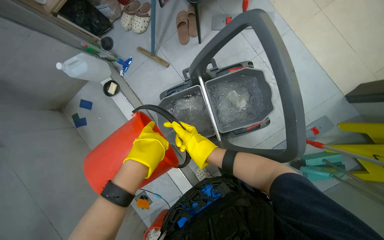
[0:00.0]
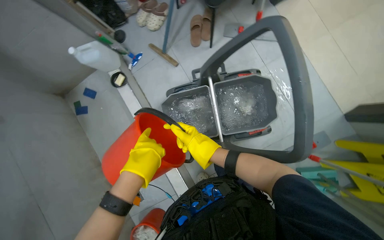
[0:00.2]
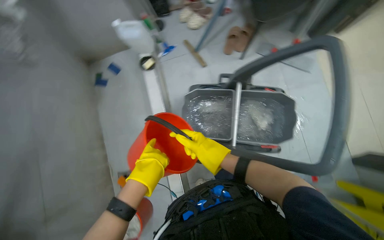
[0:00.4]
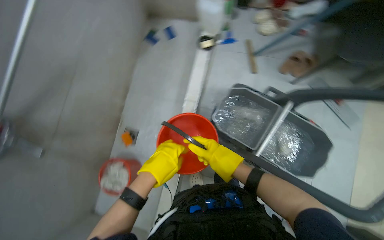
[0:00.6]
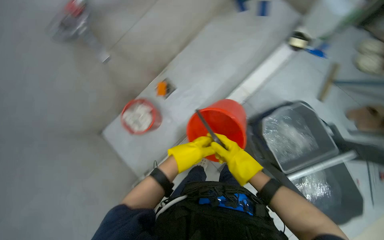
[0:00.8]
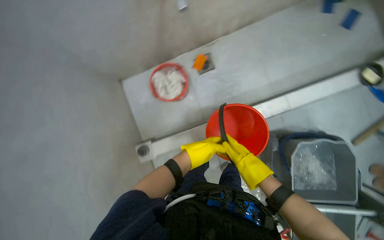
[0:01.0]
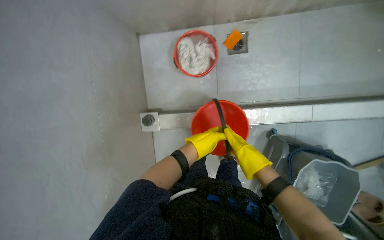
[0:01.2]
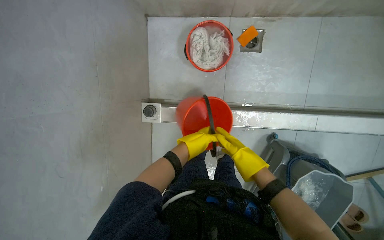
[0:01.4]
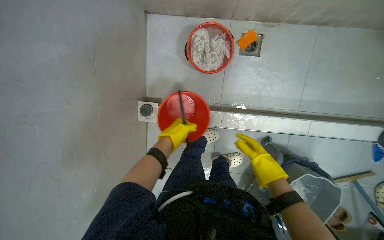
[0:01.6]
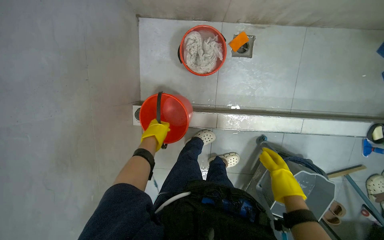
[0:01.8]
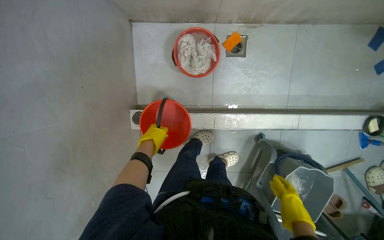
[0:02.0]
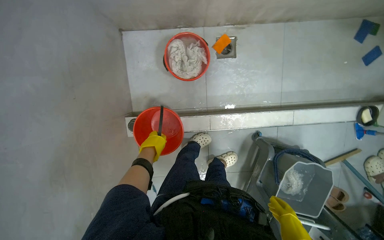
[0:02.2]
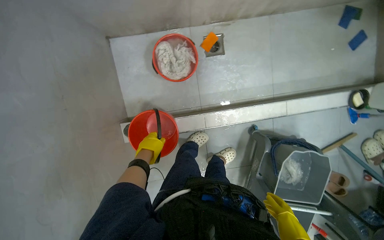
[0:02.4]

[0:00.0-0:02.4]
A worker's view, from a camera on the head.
Job: preparing cleaning supplies.
The whole recording: Filling buckets and rinsing cleaning items. The worker fills multiple buckets with water and rinses various cleaning cloths and mop heads under a faucet.
0:00.0 to 0:01.2: The head travels roughly 70 cm. The view tilts some 20 degrees downward. Everything in view rotates approximately 120 degrees clockwise.
0:01.2 to 0:02.4: The left hand travels to the left and nearer to the camera by some 15 cm.

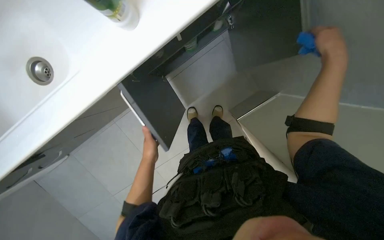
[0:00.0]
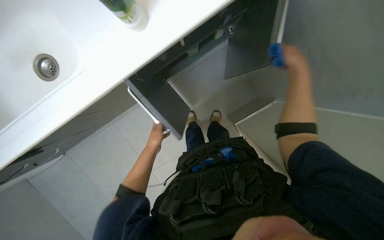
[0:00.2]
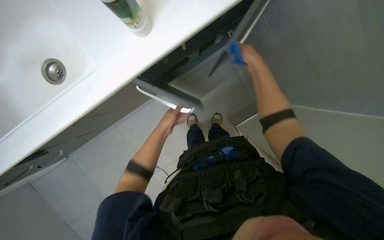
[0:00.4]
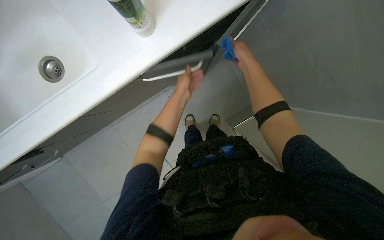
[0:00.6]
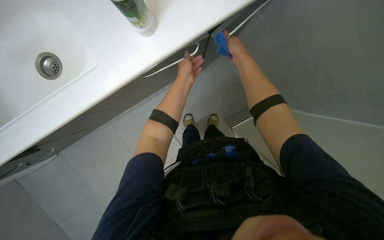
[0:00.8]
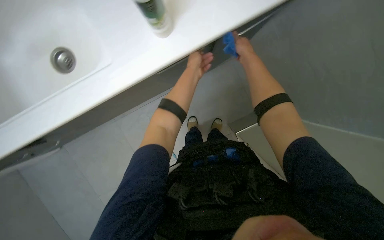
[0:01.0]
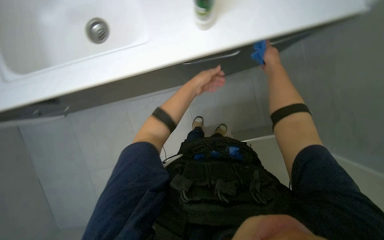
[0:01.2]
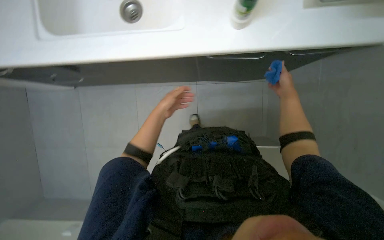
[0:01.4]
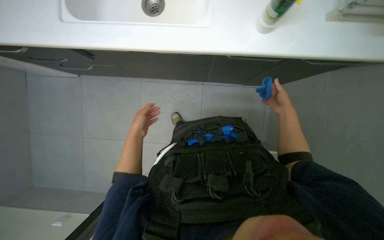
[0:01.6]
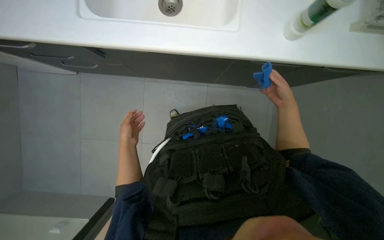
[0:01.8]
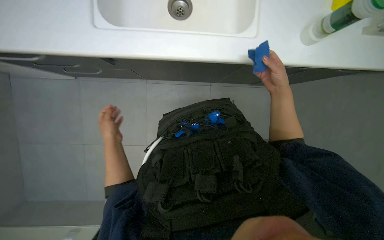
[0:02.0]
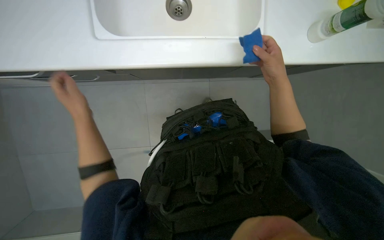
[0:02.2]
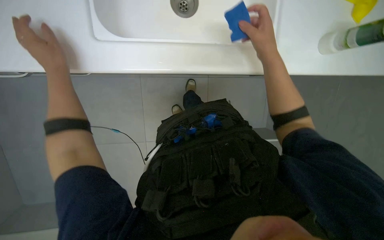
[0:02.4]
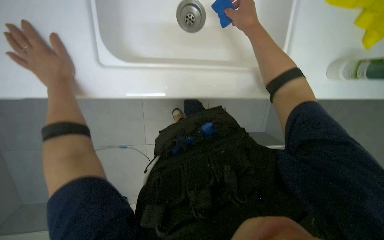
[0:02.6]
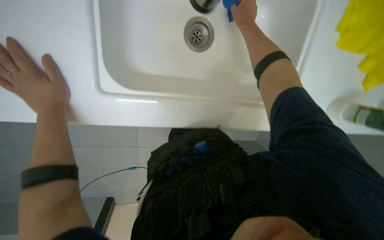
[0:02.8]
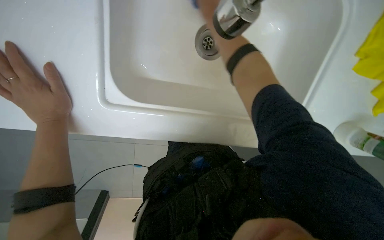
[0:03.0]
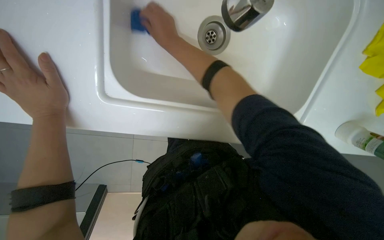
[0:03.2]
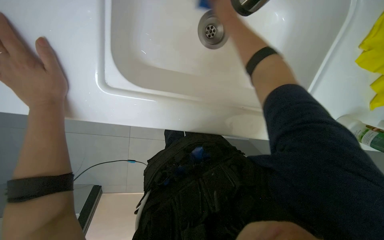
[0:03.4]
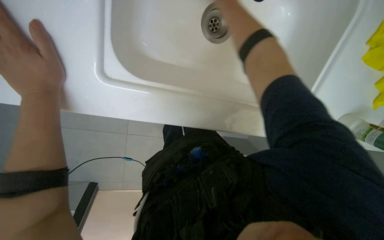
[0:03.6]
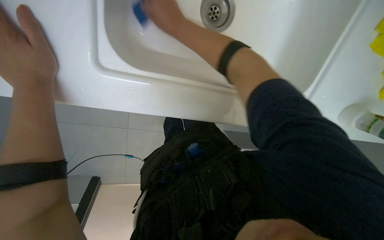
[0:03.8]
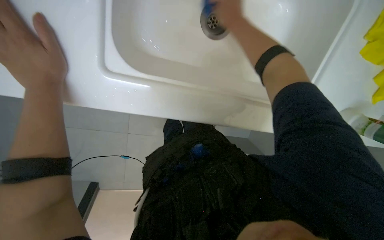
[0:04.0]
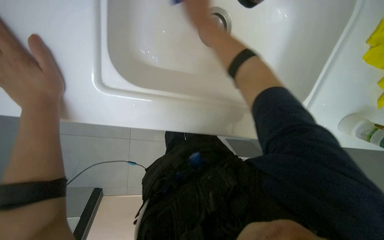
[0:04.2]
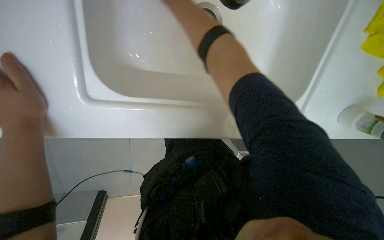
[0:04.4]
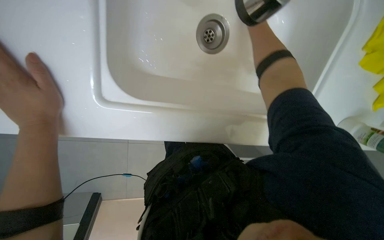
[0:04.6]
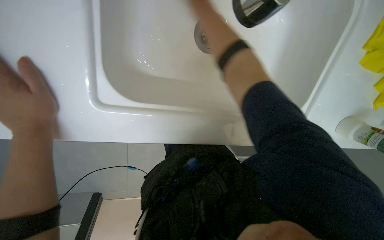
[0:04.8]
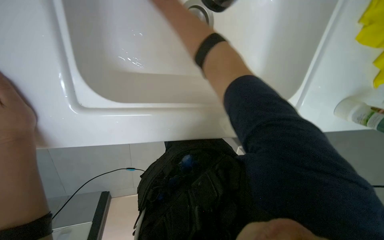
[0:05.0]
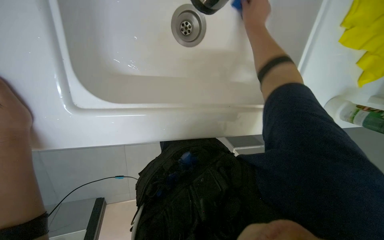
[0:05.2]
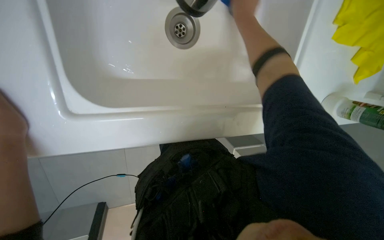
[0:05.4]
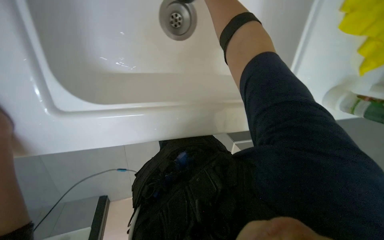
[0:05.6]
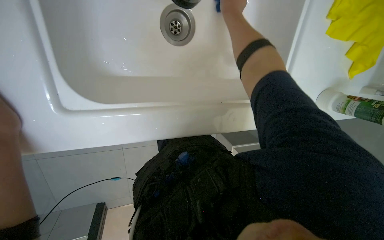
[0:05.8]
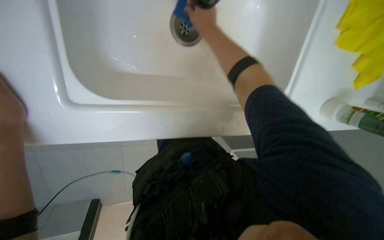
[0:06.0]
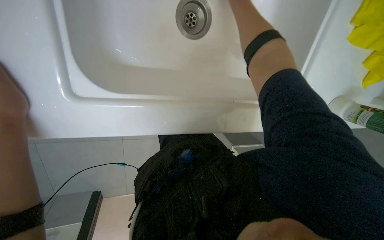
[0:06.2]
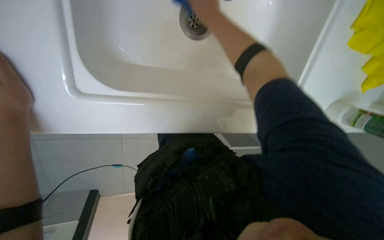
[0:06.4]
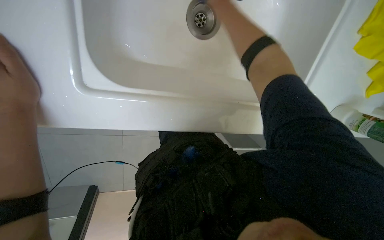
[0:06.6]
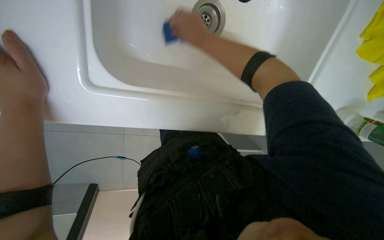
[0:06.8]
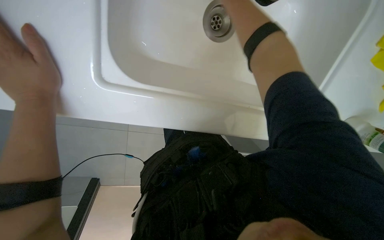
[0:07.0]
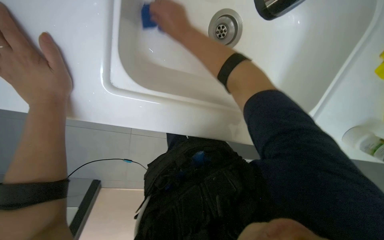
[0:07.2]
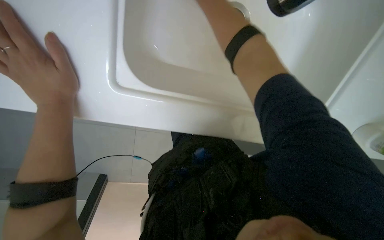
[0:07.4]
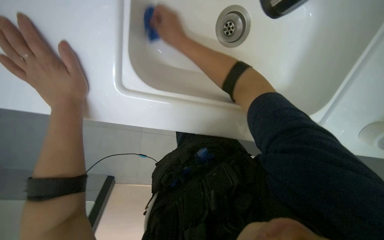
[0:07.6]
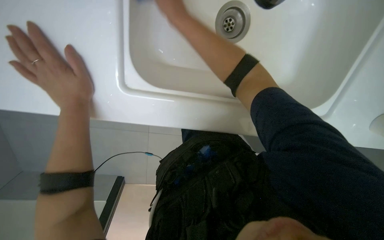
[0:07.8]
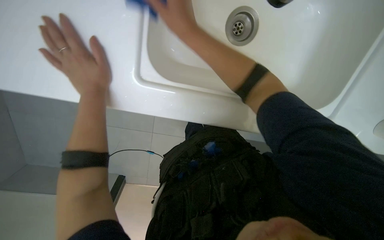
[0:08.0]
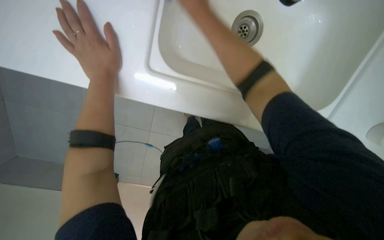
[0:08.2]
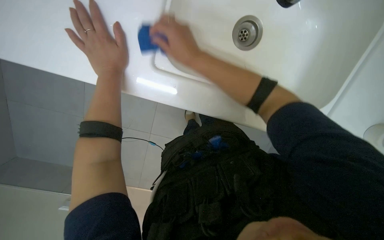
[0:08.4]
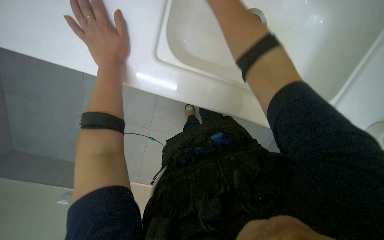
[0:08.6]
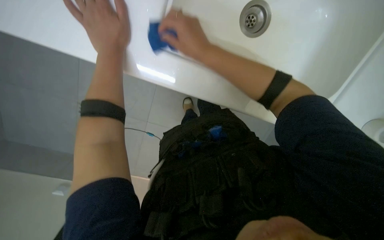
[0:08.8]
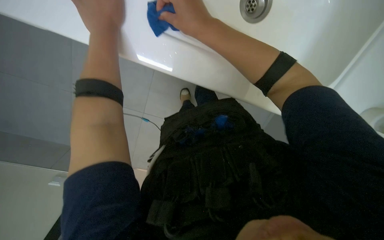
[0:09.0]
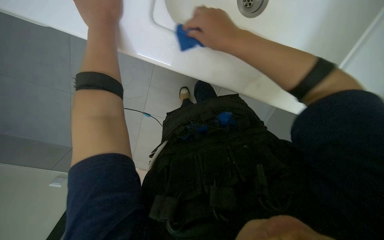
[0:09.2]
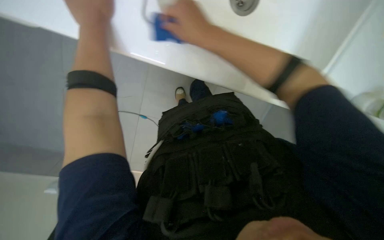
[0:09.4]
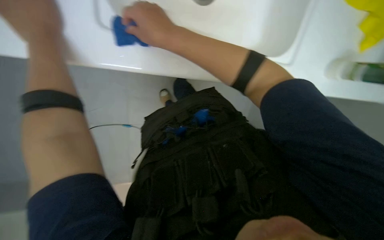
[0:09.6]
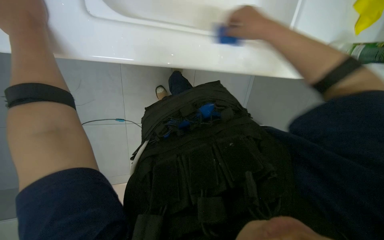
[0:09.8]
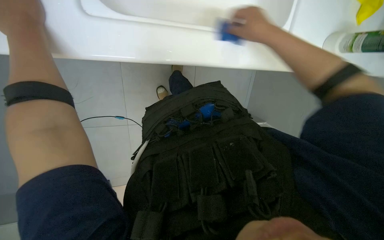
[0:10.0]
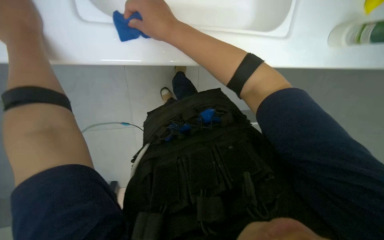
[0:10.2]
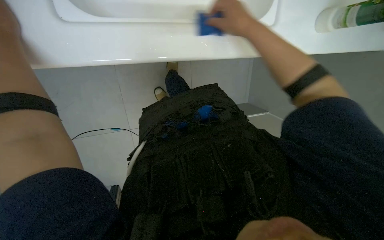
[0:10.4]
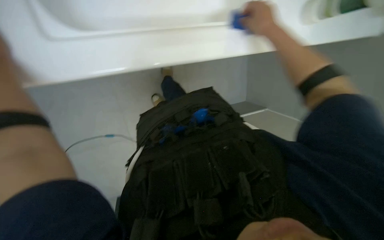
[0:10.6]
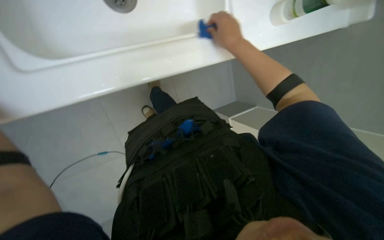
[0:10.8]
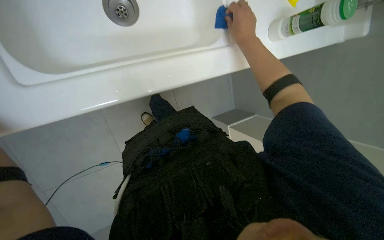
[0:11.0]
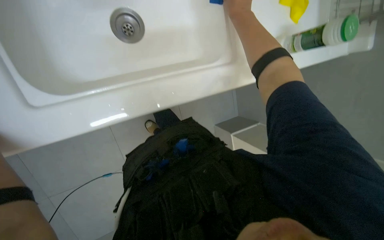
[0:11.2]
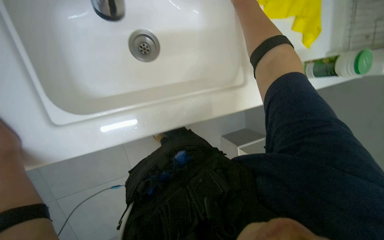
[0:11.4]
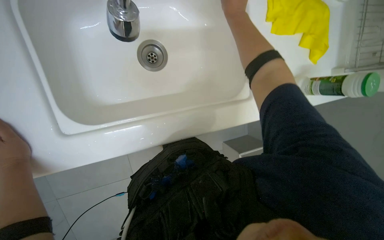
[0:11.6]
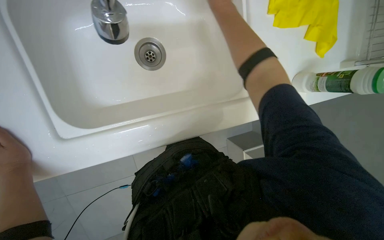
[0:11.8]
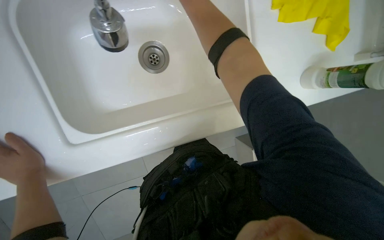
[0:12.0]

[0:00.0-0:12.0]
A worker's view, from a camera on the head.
Job: cleaning kitchen.
The whole recording: Cleaning kitchen sink. The worker scrubs the kitchen sink with a sponge, rinses it, and applies cleaner.
0:00.0 to 0:01.6: The scene turns roughly 30 degrees clockwise in the picture.
0:01.6 to 0:03.0: The left hand heads nearer to the camera and to the left, covering some 25 cm. Meanwhile the right hand is displaced up the picture and to the left by roughly 40 cm.
0:06.0 to 0:07.6: The right hand travels to the left by approximately 20 cm, and reaches roughly 20 cm farther from the camera, then returns.
0:07.6 to 0:09.0: The right hand moves nearer to the camera, about 15 cm.
0:09.0 to 0:10.4: The head turns to the right by roughly 15 degrees. The right hand swings left and right, roughly 25 cm each way, with 2 reversals.

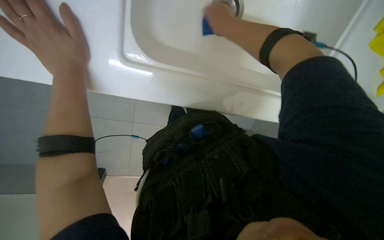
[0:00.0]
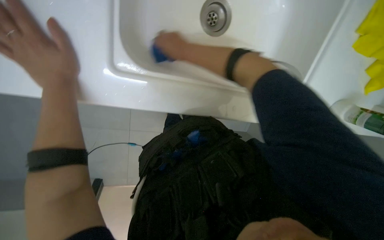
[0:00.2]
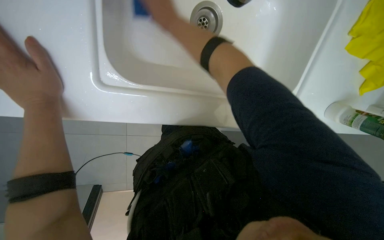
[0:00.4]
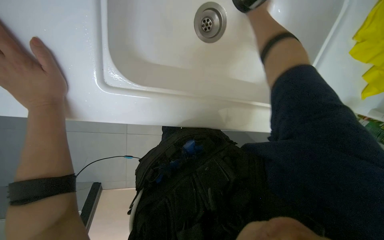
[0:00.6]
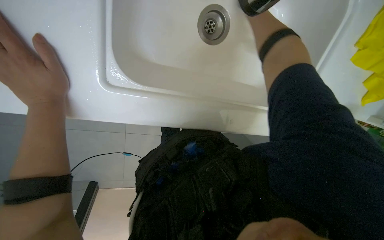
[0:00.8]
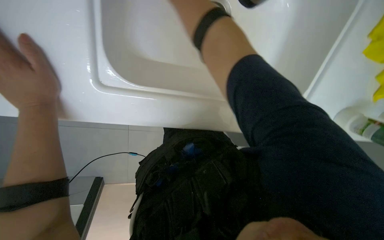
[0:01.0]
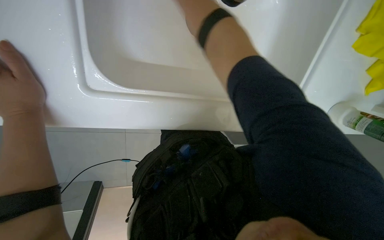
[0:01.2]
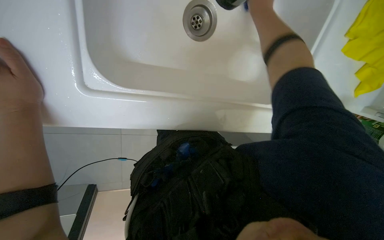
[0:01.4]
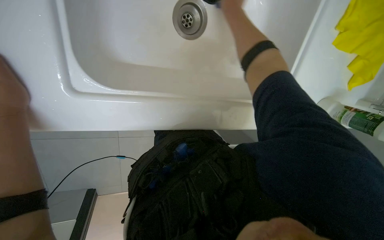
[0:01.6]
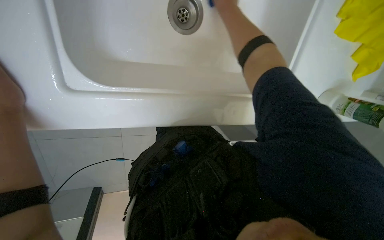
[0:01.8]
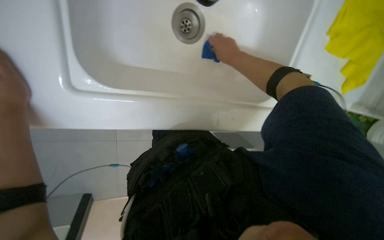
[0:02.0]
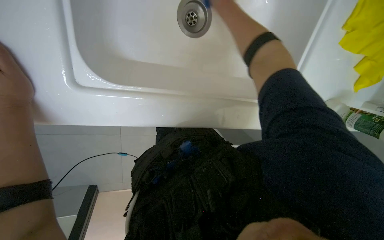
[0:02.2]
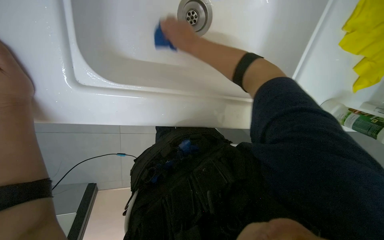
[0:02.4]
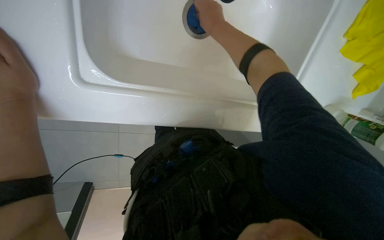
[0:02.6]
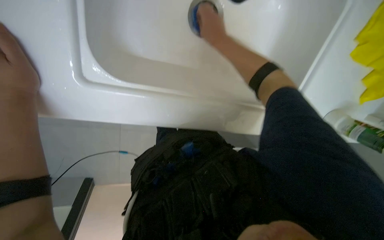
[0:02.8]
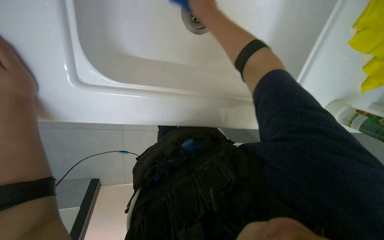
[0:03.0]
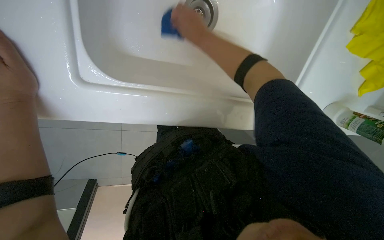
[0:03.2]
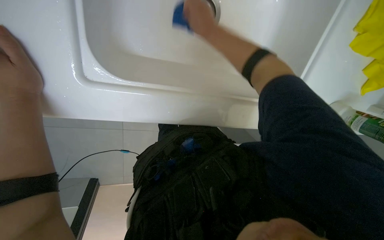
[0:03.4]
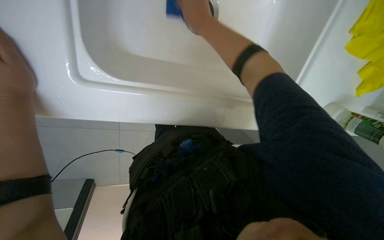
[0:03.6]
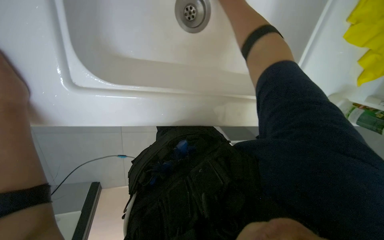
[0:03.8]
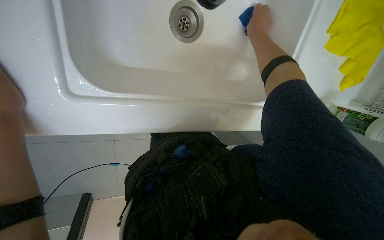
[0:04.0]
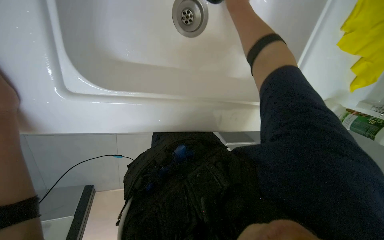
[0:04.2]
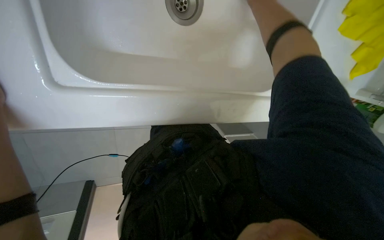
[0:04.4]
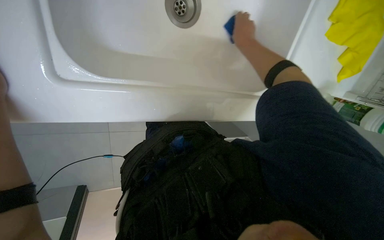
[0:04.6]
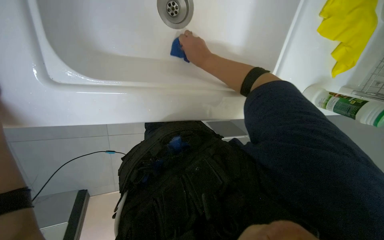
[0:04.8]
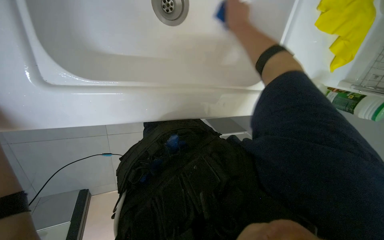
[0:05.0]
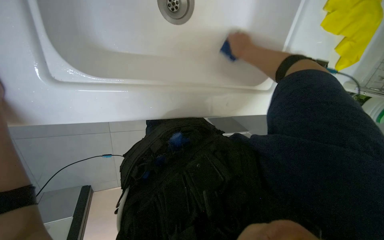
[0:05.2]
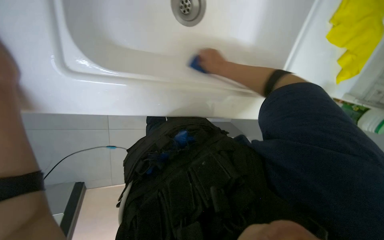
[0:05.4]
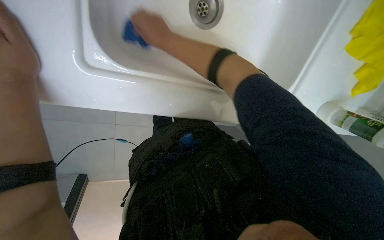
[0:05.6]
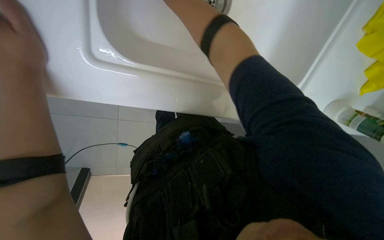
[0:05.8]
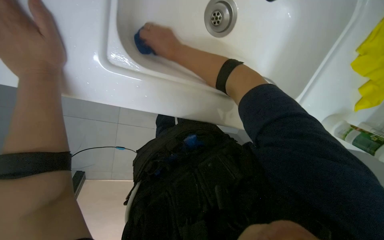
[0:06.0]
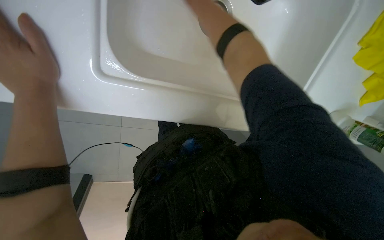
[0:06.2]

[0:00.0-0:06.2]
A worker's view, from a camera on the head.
Job: cleaning kitchen.
The whole recording: Cleaning kitchen sink. The worker scrubs the kitchen sink with a sponge, rinses it, and applies cleaner.
0:01.6 to 0:03.2: The right hand is displaced to the left and down the picture by about 15 cm.
0:04.6 to 0:06.2: The right hand moves left and right over approximately 25 cm, changing direction 2 times.
